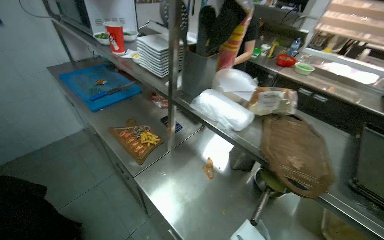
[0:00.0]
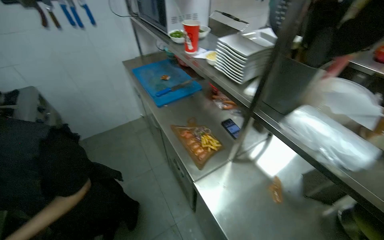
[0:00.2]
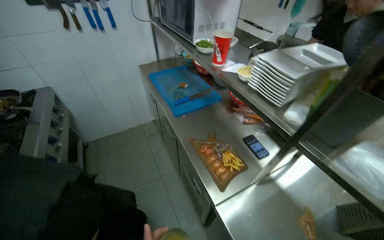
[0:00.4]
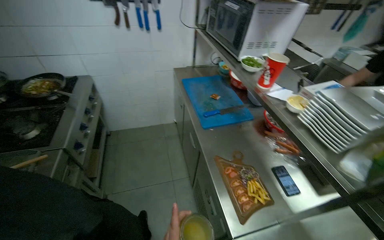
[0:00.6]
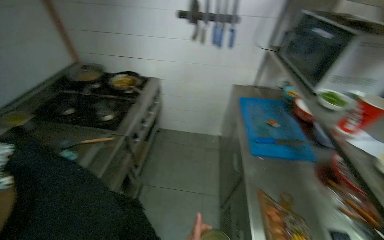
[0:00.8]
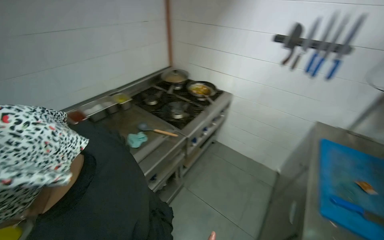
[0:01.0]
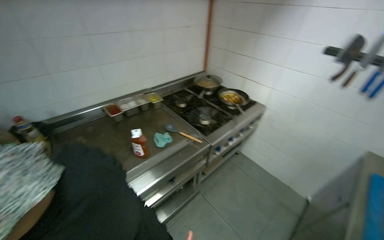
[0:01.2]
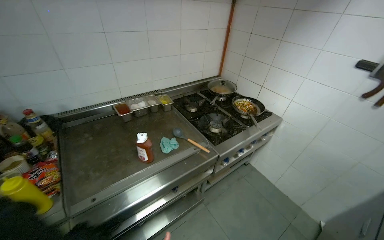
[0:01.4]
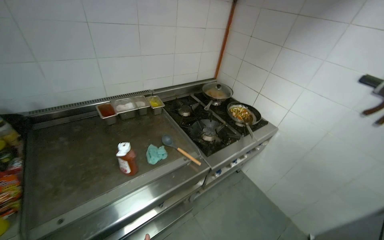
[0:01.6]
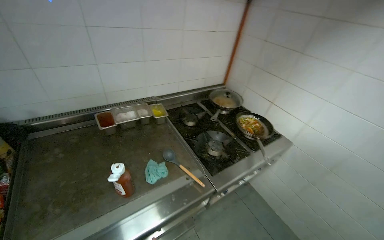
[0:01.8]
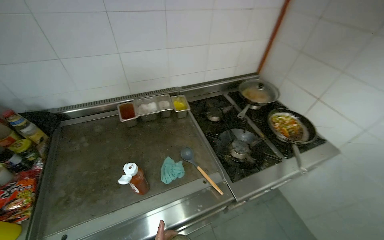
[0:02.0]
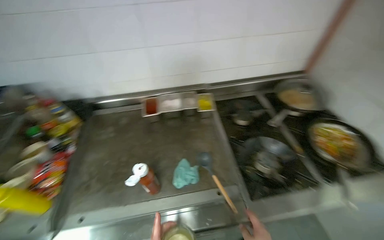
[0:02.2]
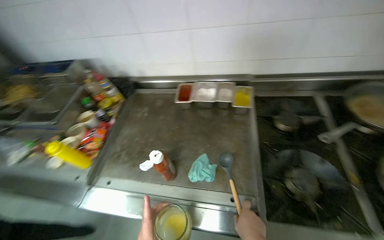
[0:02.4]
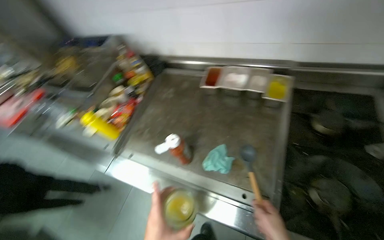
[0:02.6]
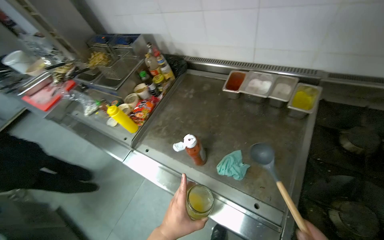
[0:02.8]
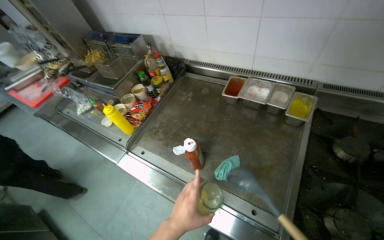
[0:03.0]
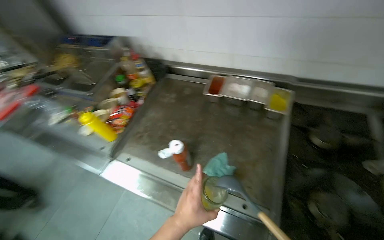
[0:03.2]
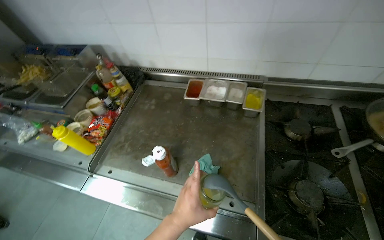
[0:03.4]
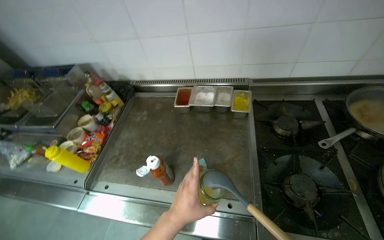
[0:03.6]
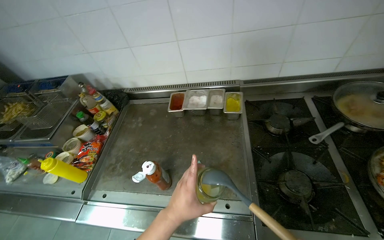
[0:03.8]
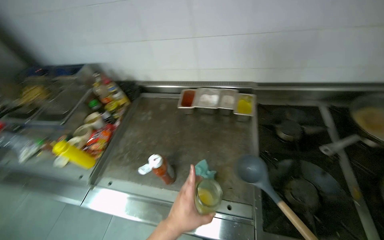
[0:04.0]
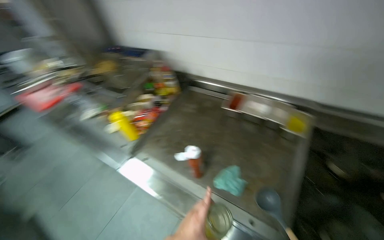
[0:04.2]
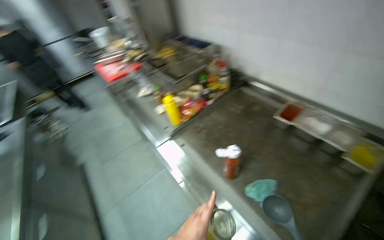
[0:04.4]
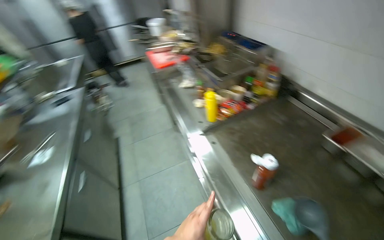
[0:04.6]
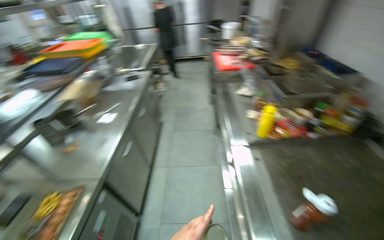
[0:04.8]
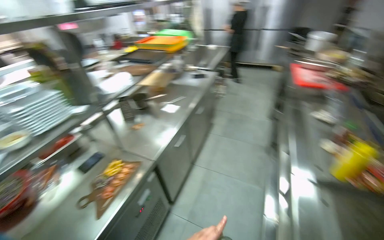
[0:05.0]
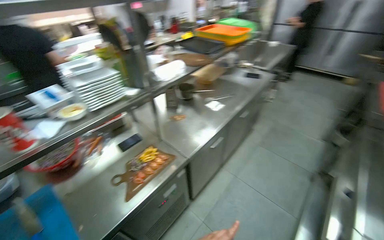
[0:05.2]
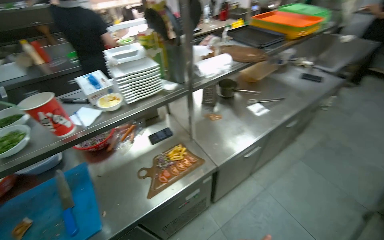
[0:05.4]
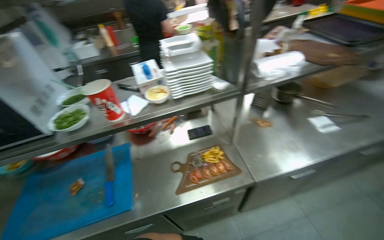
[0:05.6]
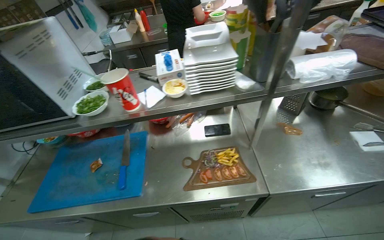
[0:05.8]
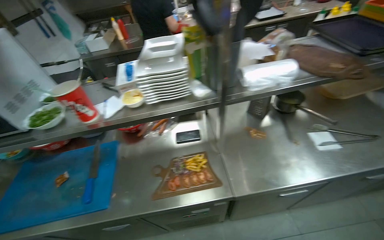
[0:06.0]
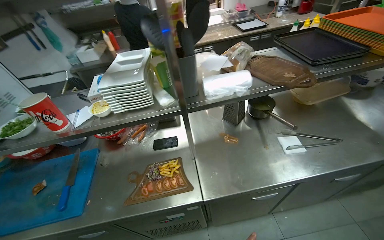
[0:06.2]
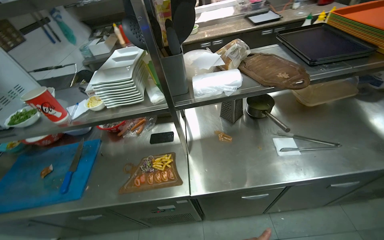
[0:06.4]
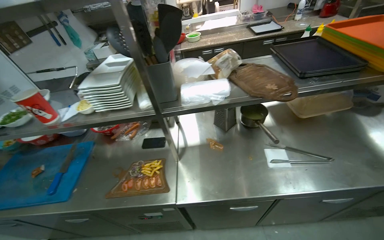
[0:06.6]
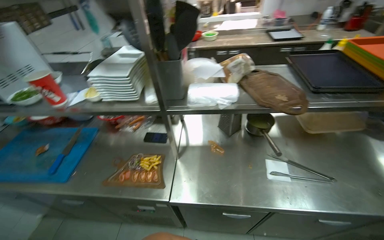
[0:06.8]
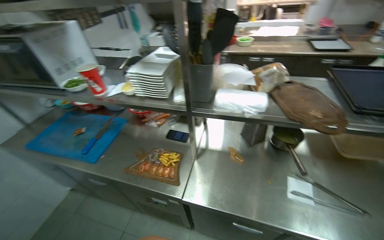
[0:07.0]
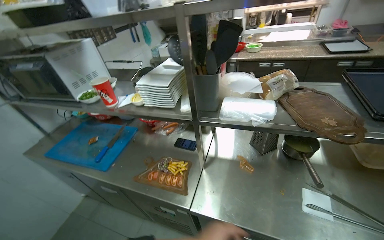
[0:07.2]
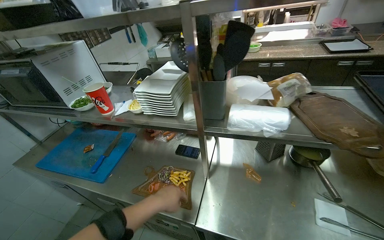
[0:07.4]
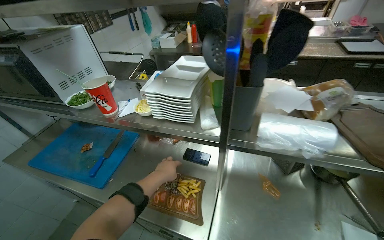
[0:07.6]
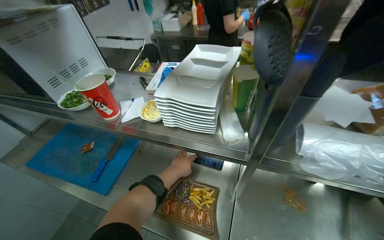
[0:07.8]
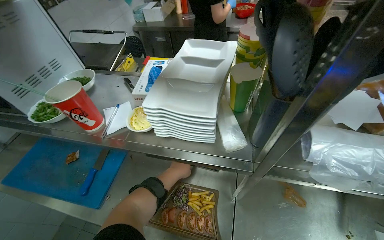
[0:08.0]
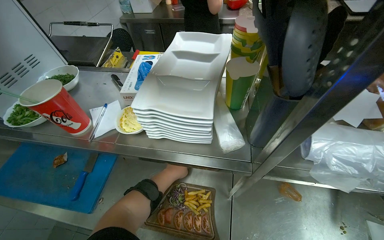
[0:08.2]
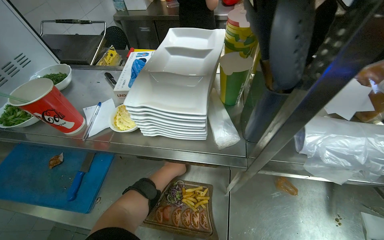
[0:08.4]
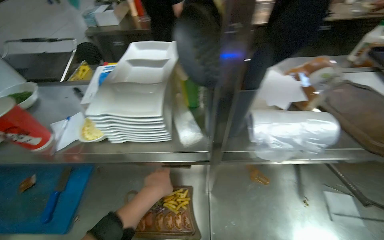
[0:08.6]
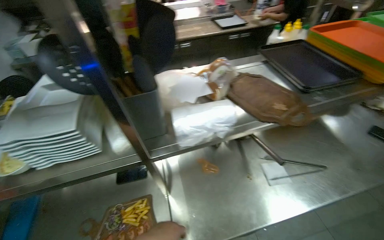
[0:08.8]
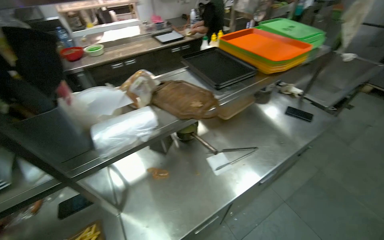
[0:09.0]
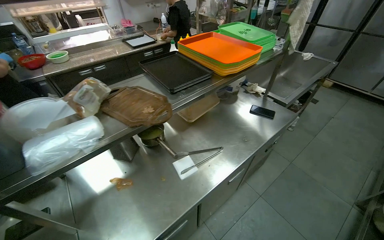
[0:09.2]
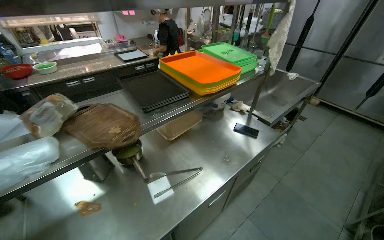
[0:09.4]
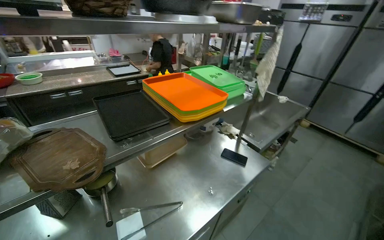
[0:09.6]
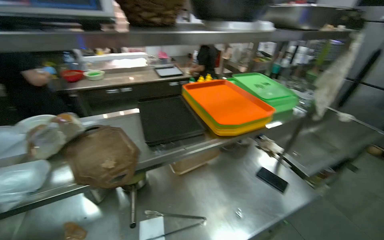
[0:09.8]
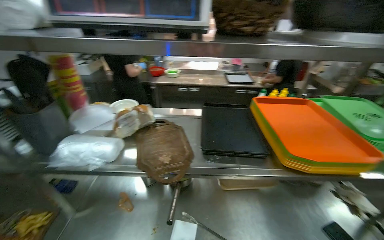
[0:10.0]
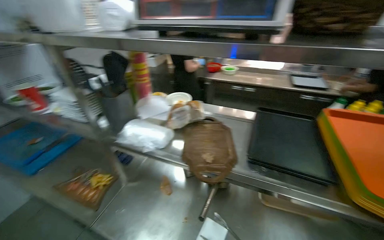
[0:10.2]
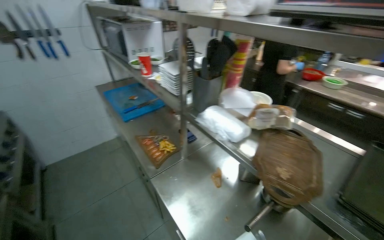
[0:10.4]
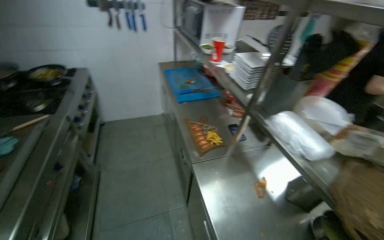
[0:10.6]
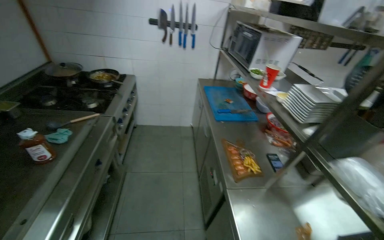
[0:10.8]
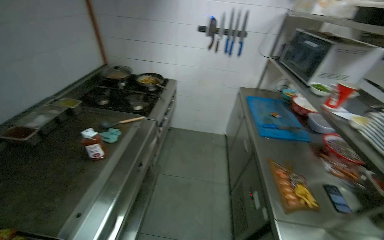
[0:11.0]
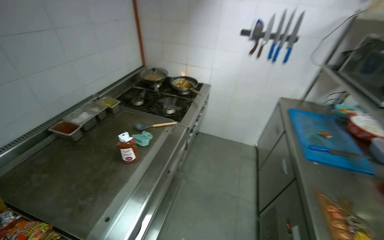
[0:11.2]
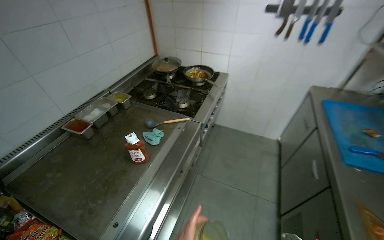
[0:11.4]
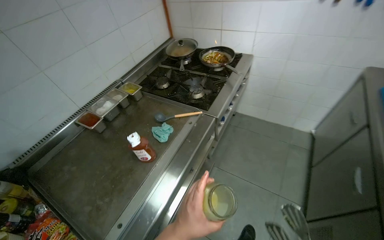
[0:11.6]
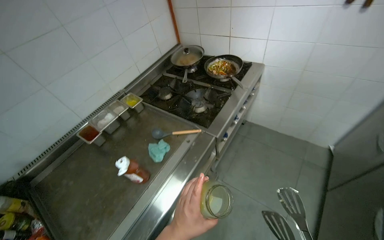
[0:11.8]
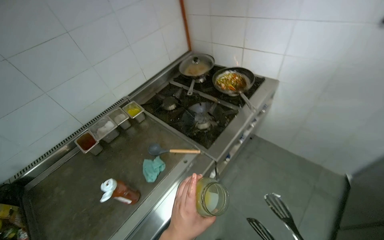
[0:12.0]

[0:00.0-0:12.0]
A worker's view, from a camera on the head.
Job: cooking food.
The whole recording: Cooking vegetables in pan. The worker stirs and adds sauce to vegetables cooking in a pan on the stove.
0:00.0 to 0:01.6: The camera is carried approximately 70 cm. The head turns to the left by some 100 degrees.
0:01.6 to 0:03.0: The camera is carried roughly 50 cm. The head turns to the left by some 65 degrees. The wearer looks roughly 20 degrees further downward.
0:03.0 to 0:04.4: The head rotates some 20 degrees to the left.
0:04.4 to 0:06.0: The head travels about 60 cm. The head turns to the left by about 120 degrees.
0:06.0 to 0:07.6: The wearer's head swings approximately 25 degrees to the left.
0:07.6 to 0:09.0: The head rotates roughly 50 degrees to the right.
0:09.0 to 0:10.4: The wearer's head swings approximately 85 degrees to the left.
0:10.4 to 0:12.0: The wearer moves roughly 1 m. The wearer's head swings approximately 80 degrees to the left.

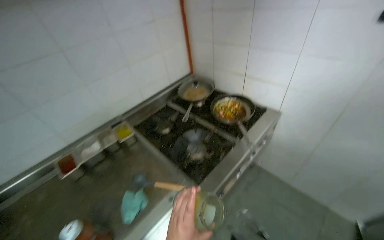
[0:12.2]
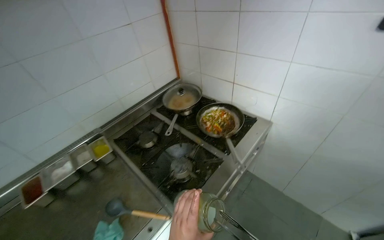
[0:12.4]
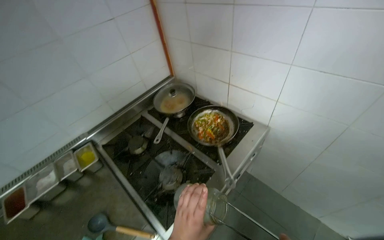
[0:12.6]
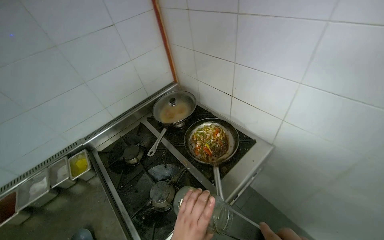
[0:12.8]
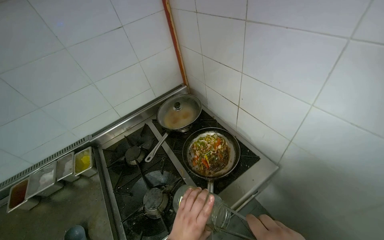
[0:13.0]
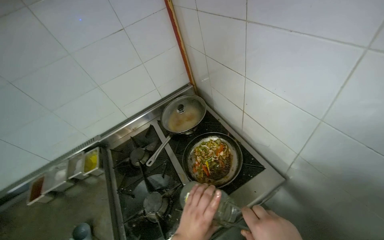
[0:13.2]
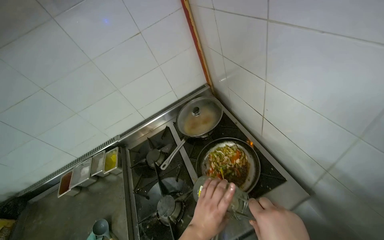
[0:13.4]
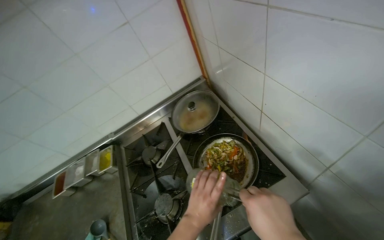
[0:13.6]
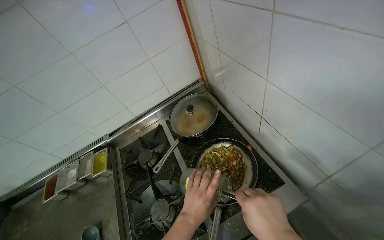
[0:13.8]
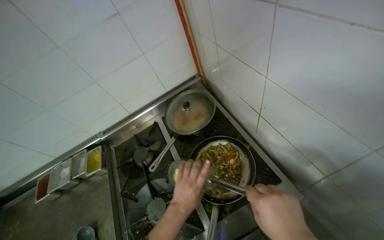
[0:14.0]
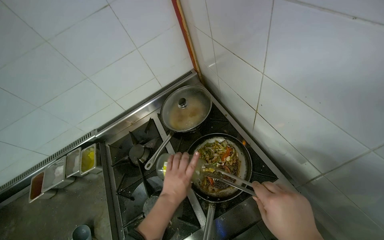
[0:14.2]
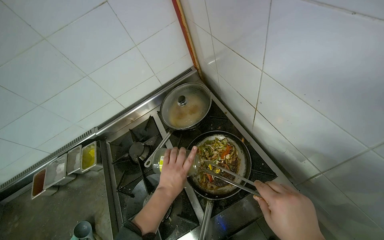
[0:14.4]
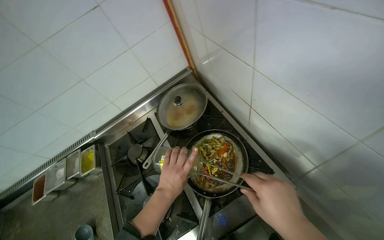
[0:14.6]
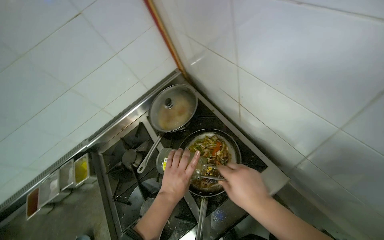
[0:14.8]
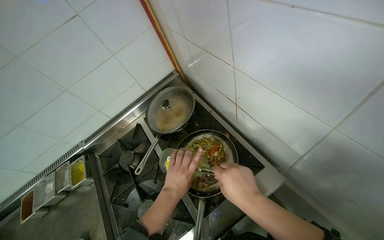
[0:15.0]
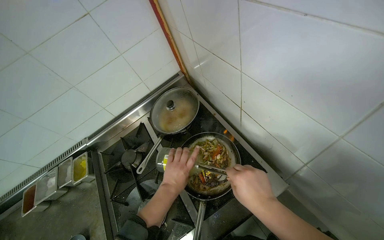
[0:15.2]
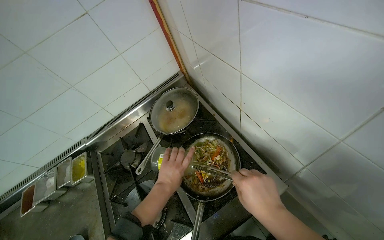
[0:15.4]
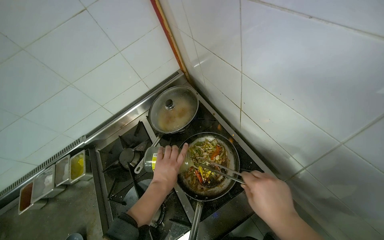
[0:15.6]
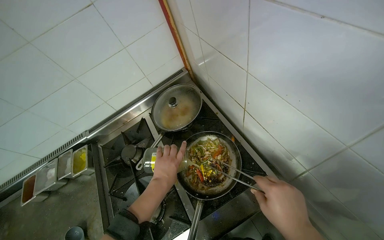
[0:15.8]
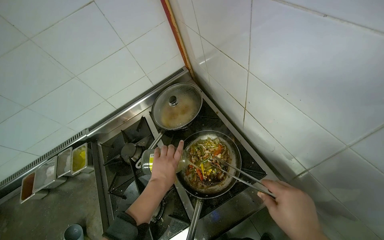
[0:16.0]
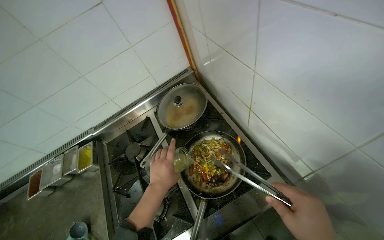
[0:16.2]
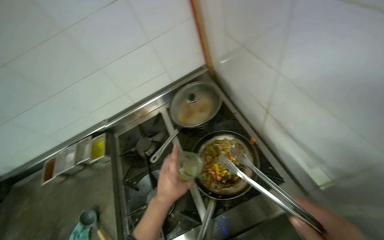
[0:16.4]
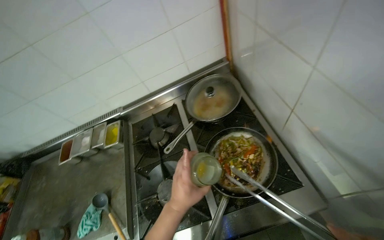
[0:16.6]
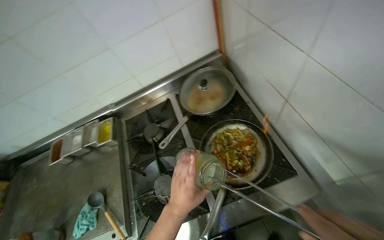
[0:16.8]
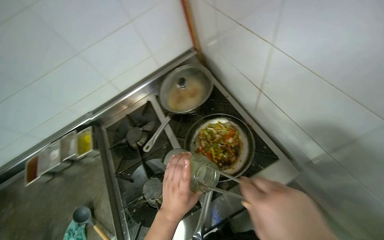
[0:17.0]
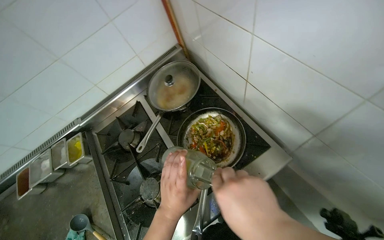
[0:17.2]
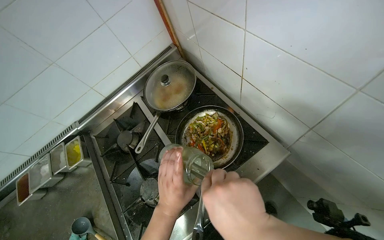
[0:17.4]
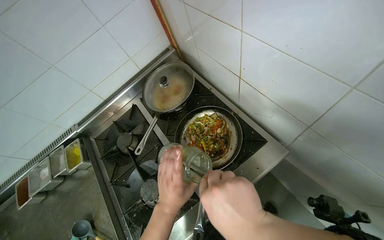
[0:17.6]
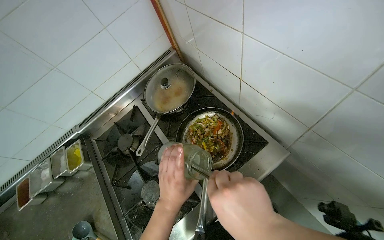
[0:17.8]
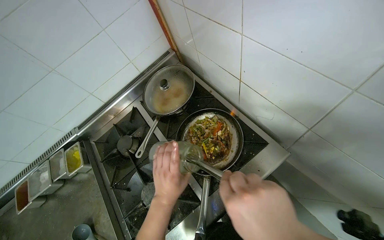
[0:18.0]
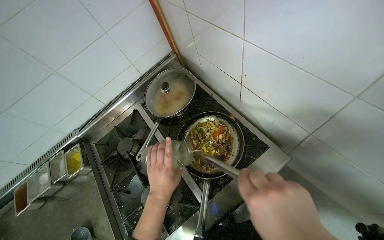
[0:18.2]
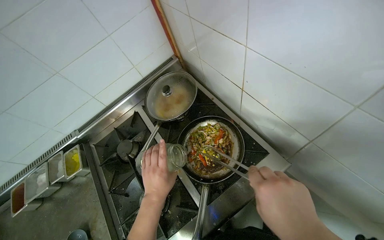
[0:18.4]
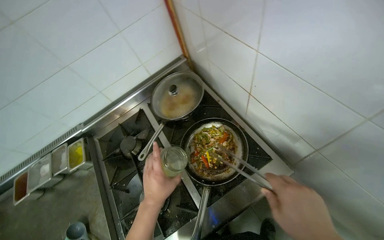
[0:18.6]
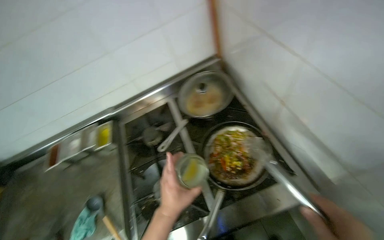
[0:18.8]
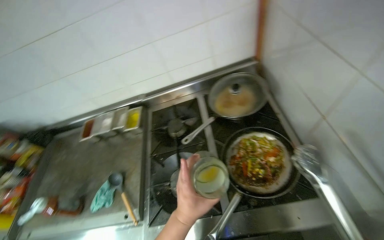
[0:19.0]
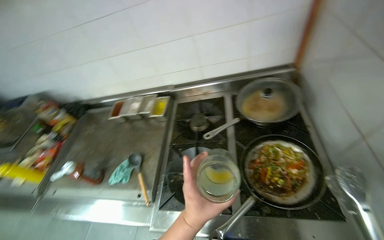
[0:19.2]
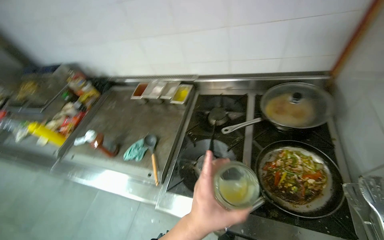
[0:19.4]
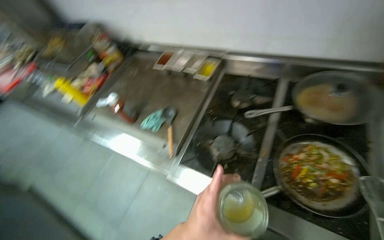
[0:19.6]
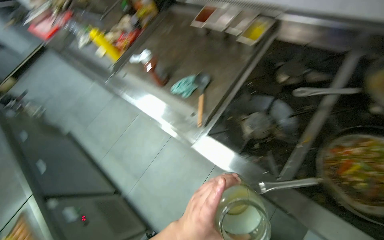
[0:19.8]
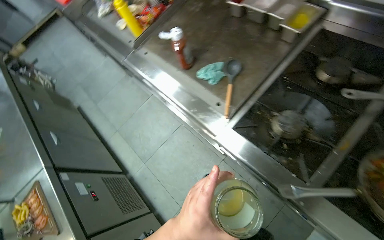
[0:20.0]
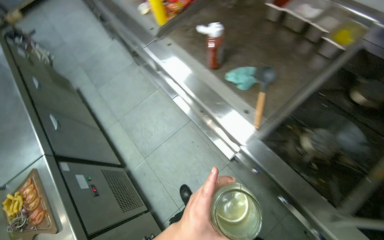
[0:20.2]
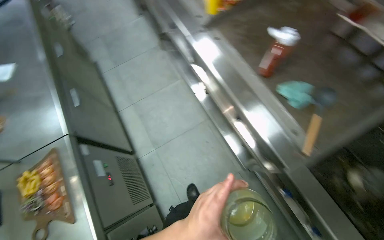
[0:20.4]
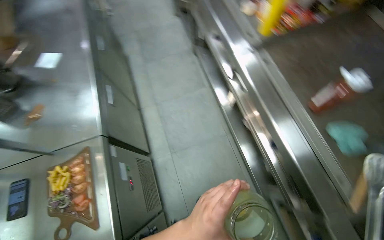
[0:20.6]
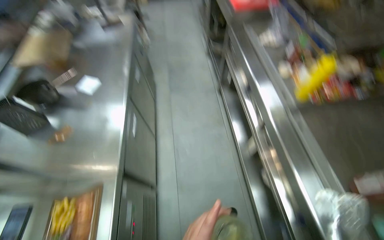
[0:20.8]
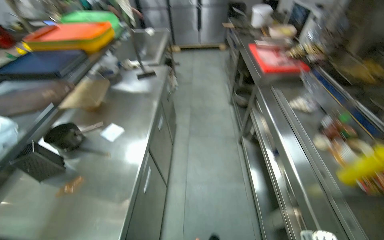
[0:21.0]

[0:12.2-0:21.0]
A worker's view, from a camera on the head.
Job: cooking food.
The whole recording: Cooking vegetables in pan. The worker stirs and adds sauce to vegetables cooking in a pan on the stove.
0:12.2 to 0:13.6: The camera travels some 70 cm. The camera is aimed roughly 20 degrees further to the left. The view tips downward by about 15 degrees.
0:13.6 to 0:15.2: The left hand travels farther from the camera by about 15 cm.
0:15.2 to 0:16.6: The left hand heads nearer to the camera, covering about 10 cm.
0:18.0 to 0:19.6: The head turns to the left by about 60 degrees.
0:19.6 to 0:21.0: The camera is carried roughly 1 m. The head rotates about 65 degrees to the left.
